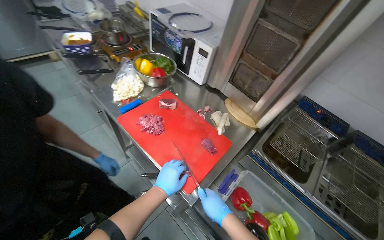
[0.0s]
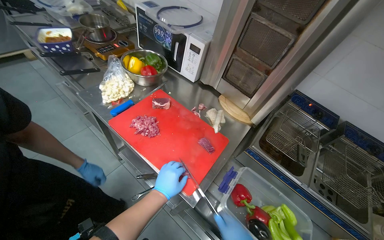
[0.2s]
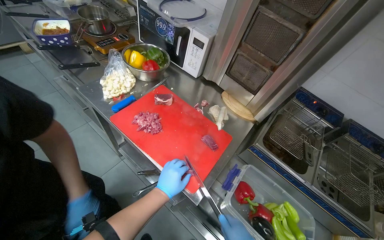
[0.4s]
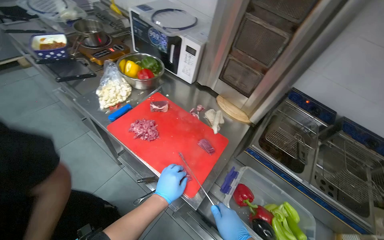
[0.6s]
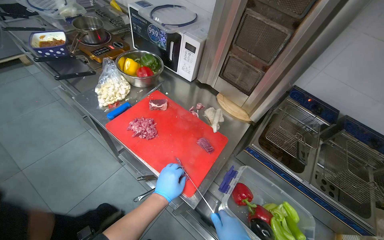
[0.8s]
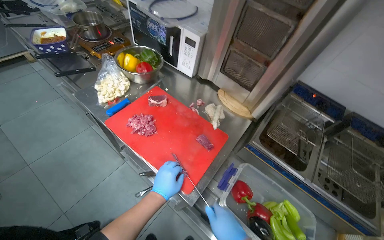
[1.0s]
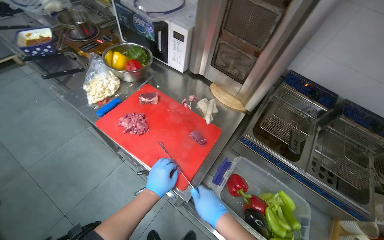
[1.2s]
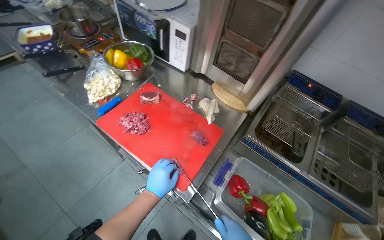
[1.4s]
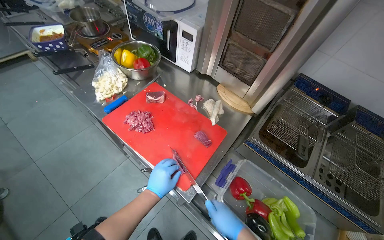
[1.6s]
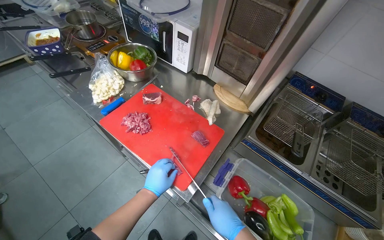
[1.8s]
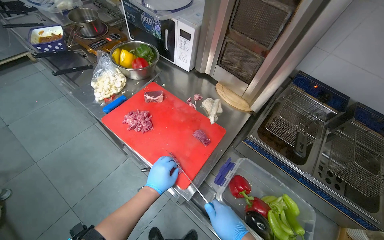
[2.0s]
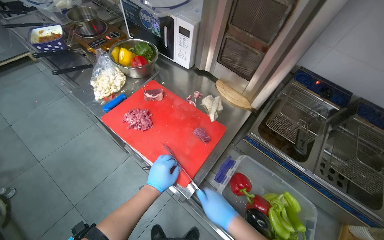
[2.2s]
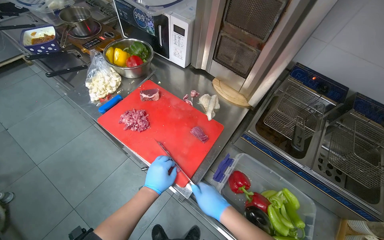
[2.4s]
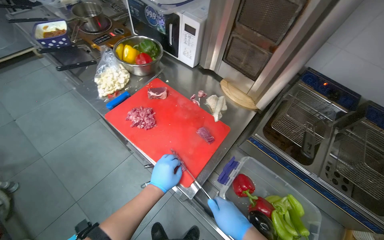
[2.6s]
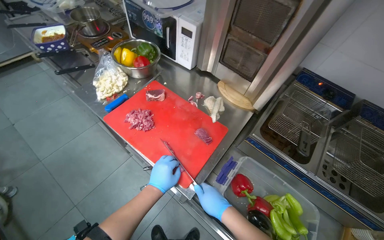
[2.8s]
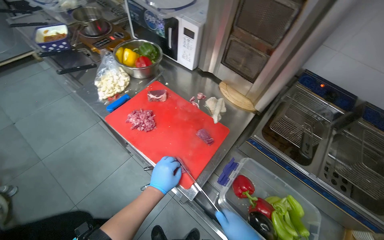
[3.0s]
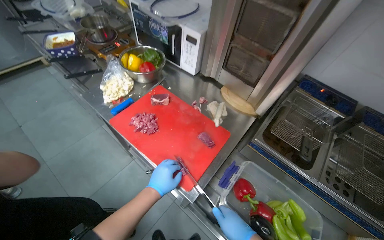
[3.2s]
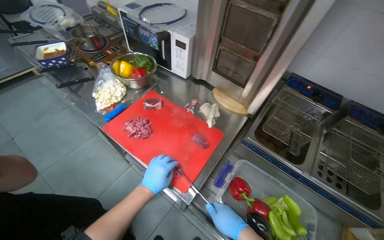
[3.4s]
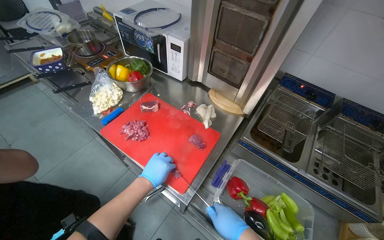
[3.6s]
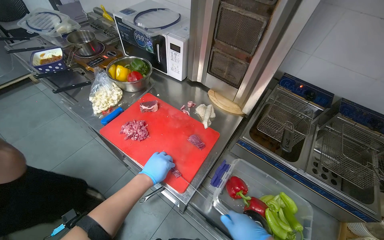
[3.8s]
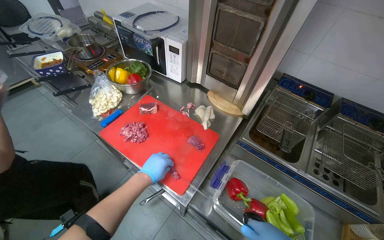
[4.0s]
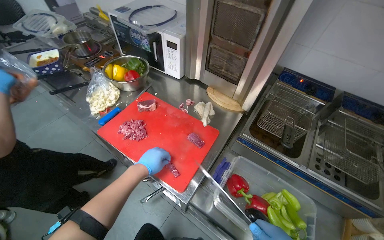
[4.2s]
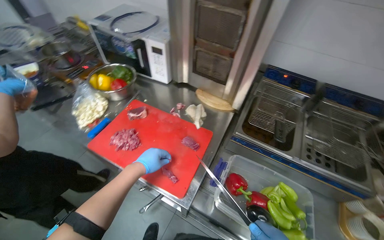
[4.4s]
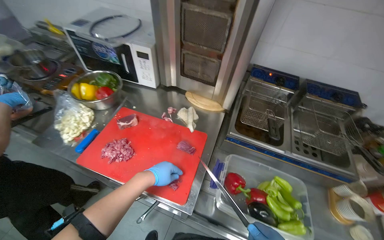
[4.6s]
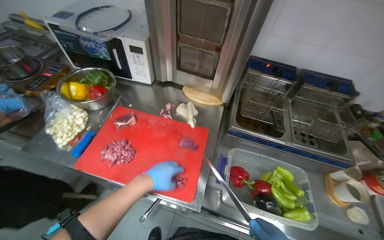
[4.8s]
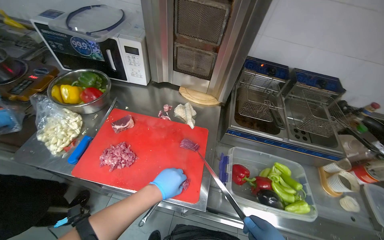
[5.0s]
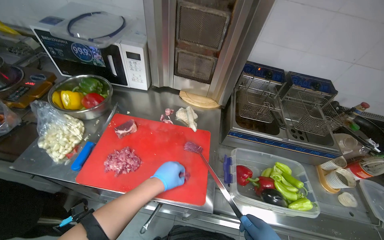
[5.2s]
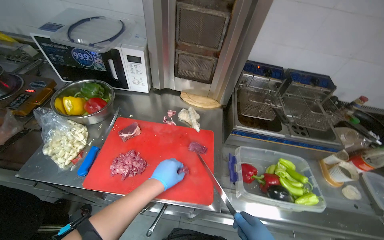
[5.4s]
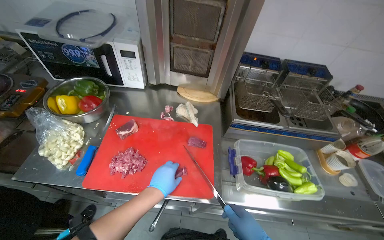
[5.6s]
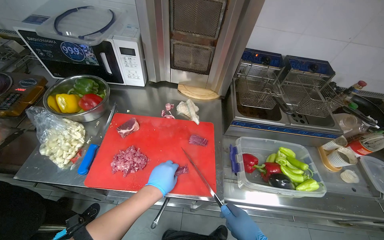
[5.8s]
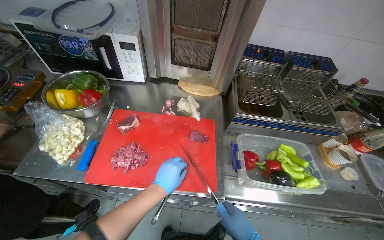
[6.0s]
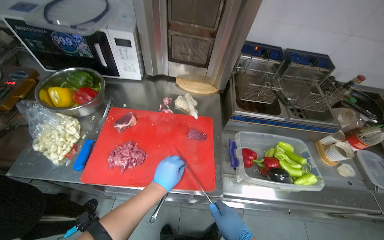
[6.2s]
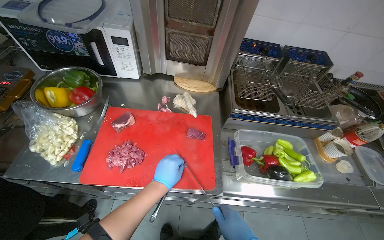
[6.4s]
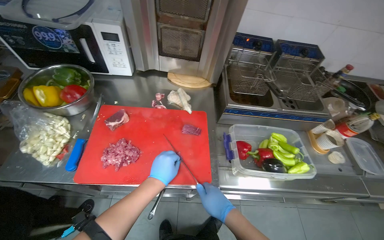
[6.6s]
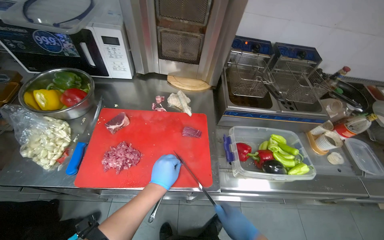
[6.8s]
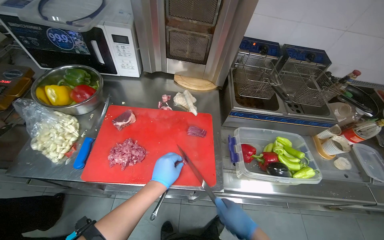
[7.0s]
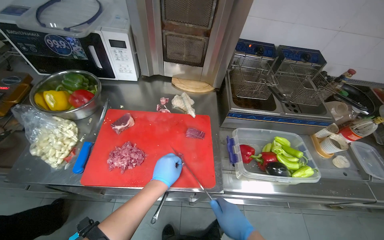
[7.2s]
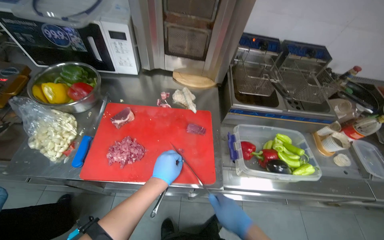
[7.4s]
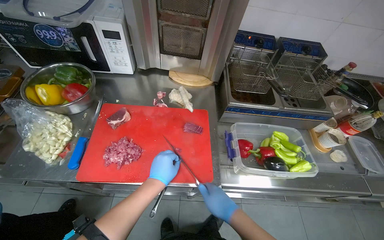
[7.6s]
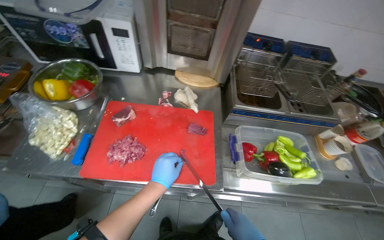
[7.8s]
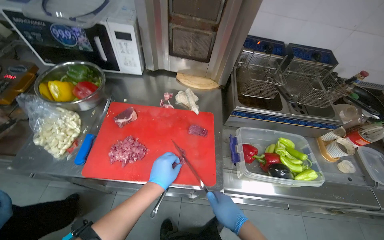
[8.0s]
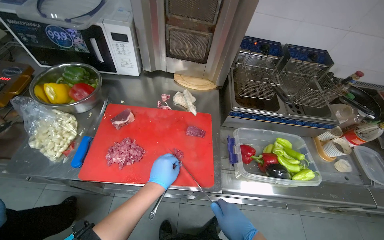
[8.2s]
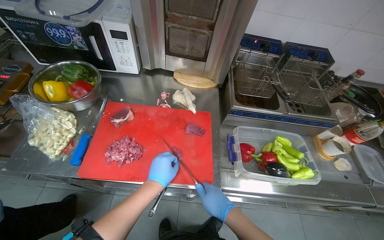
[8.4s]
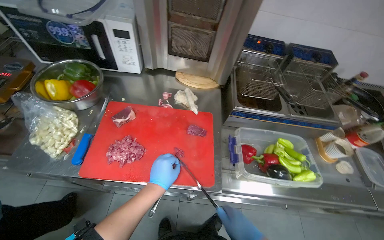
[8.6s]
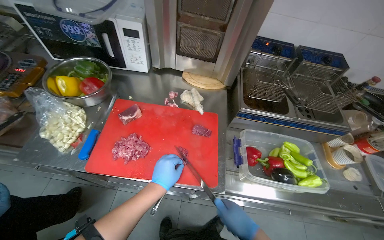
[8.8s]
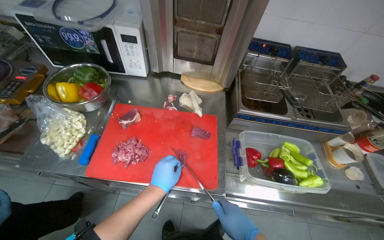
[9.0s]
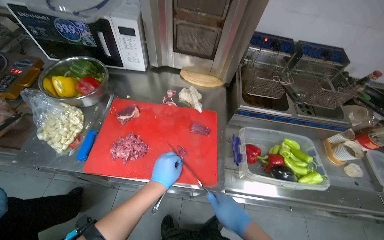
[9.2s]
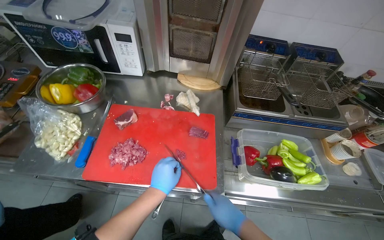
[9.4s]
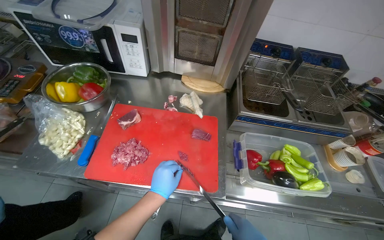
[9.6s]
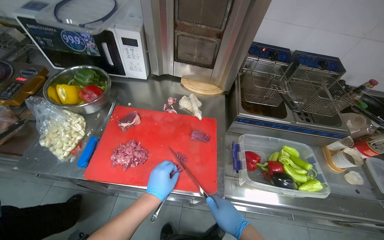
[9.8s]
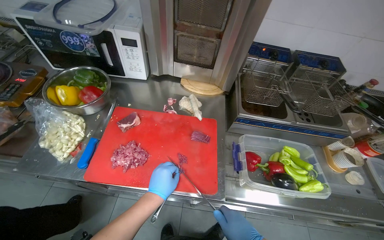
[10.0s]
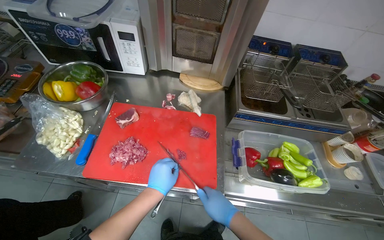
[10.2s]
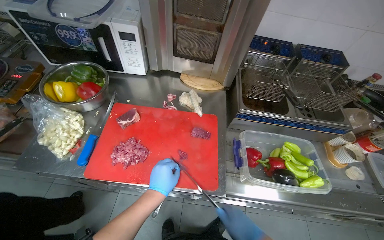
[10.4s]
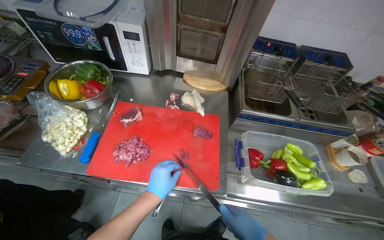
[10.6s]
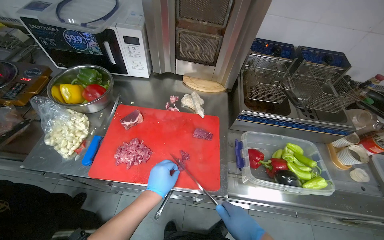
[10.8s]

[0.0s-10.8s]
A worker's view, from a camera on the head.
Job: preparing food.
The whole recording: Slicing meat on cutting board. The worker slices pieces of meat on a red cutting board with a knife.
1.6s to 3.0s: The hands make small movements and keep their place.
4.6s to 6.2s: The wearer's head swings some 15 degrees to the right.
7.8s to 9.2s: The hands work in one place, with small movements.

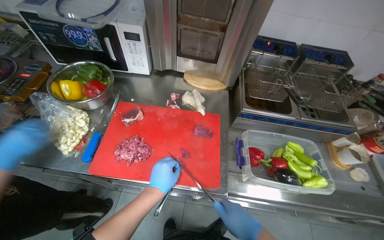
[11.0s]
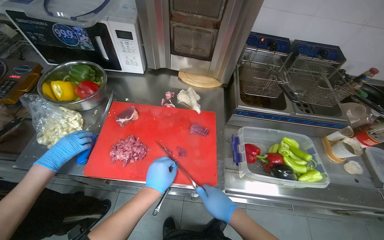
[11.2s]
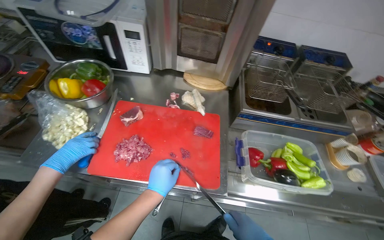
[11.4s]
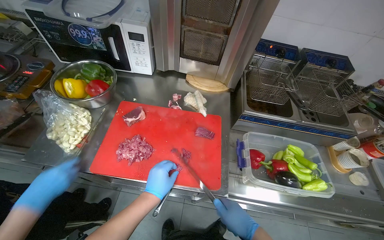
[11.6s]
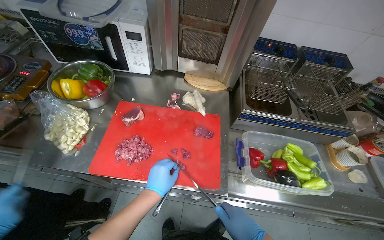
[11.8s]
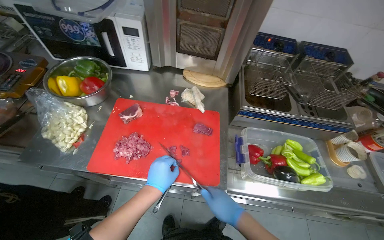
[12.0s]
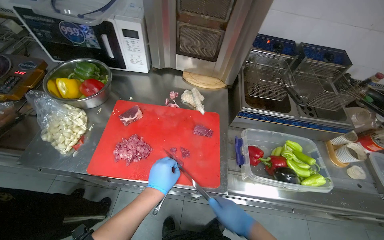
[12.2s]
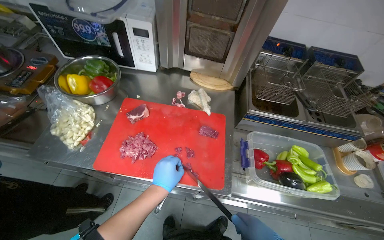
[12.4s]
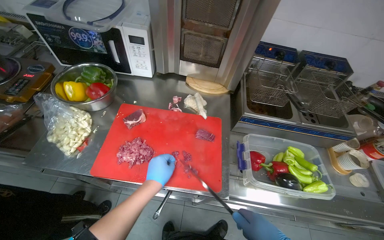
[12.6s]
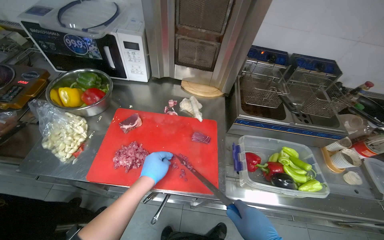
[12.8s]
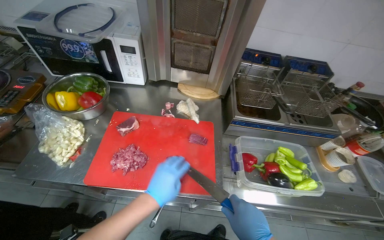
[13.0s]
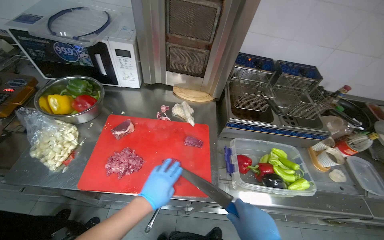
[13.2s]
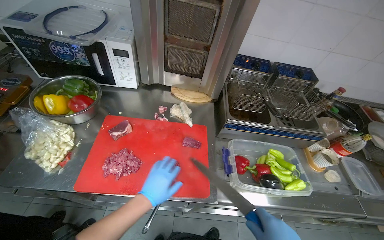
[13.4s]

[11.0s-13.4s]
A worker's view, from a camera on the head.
Job: preparing food.
The whole recording: Slicing meat on cutting board. The worker slices pieces of meat on a red cutting board with a knife.
11.0s to 12.2s: The hands make small movements and keep their place.

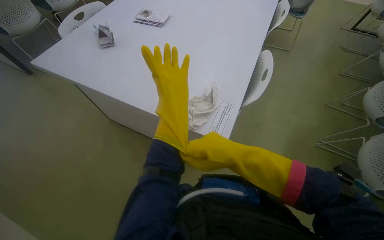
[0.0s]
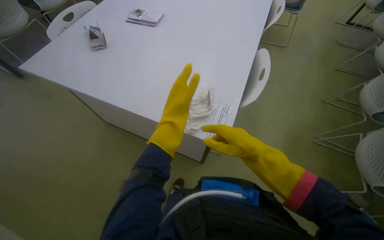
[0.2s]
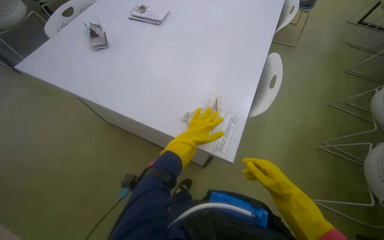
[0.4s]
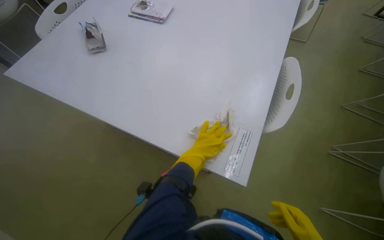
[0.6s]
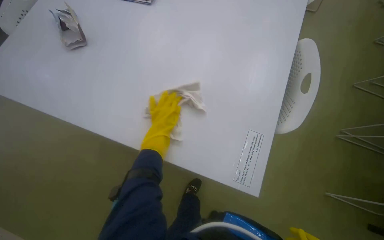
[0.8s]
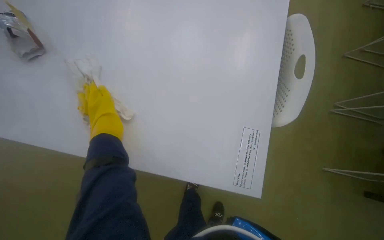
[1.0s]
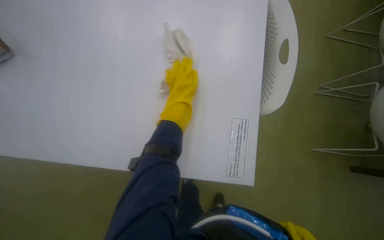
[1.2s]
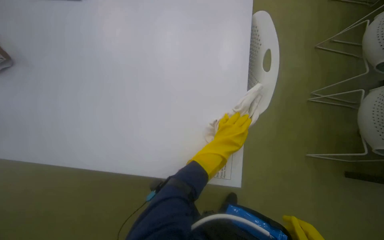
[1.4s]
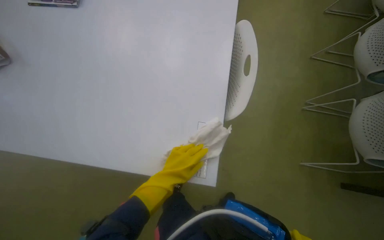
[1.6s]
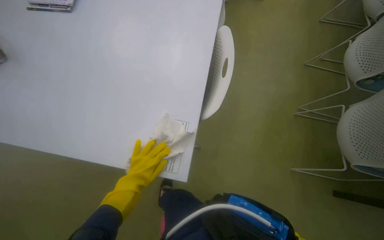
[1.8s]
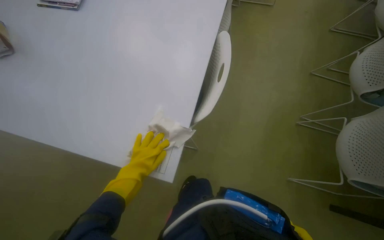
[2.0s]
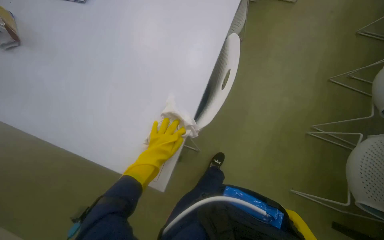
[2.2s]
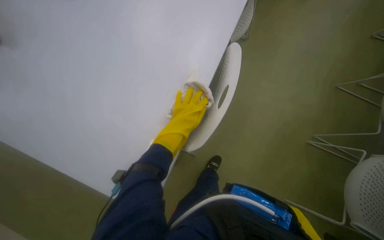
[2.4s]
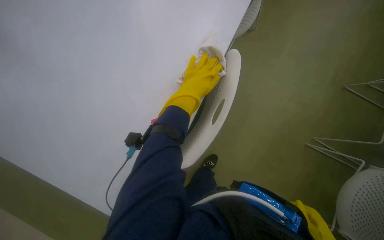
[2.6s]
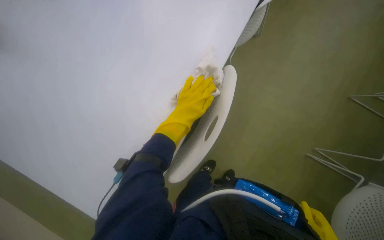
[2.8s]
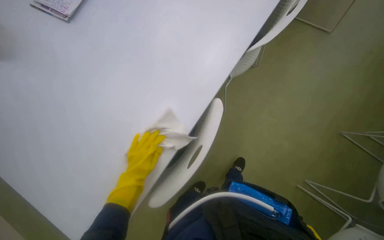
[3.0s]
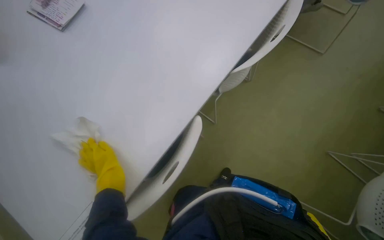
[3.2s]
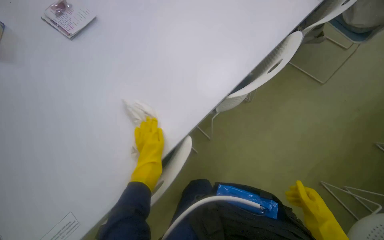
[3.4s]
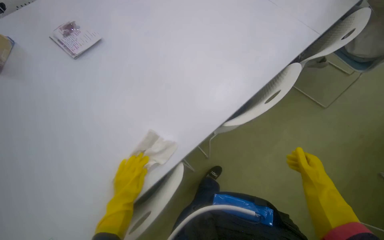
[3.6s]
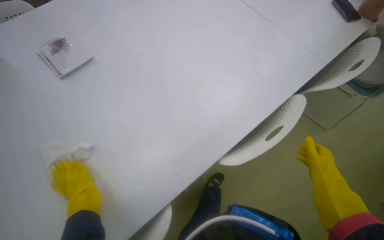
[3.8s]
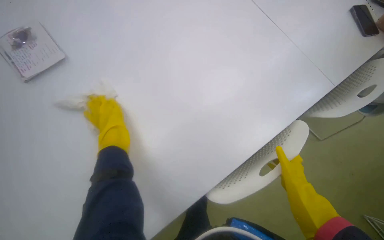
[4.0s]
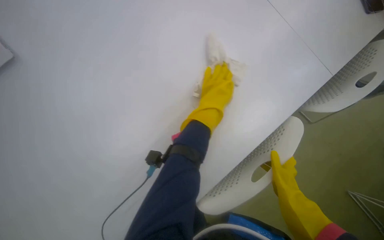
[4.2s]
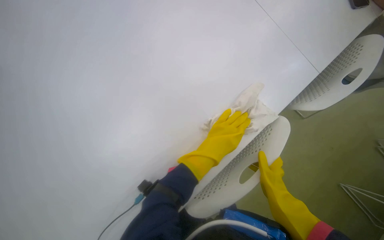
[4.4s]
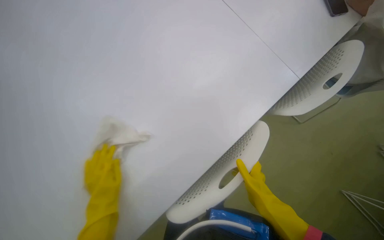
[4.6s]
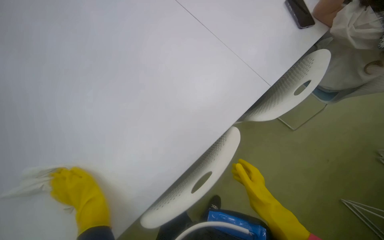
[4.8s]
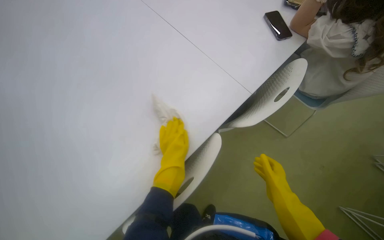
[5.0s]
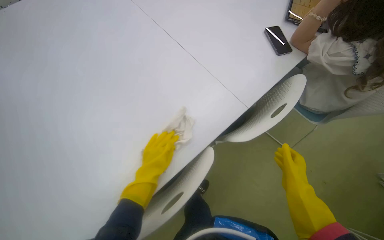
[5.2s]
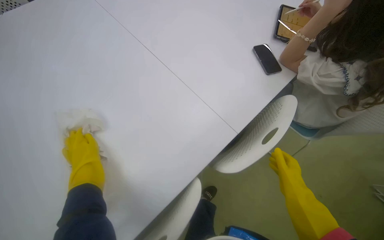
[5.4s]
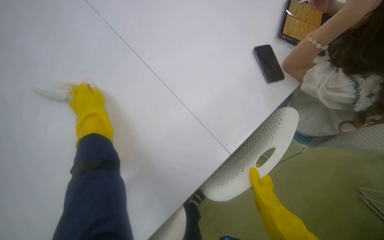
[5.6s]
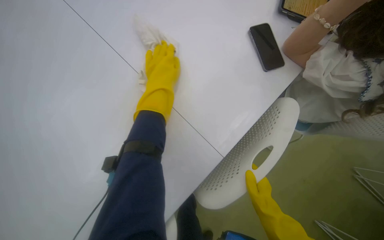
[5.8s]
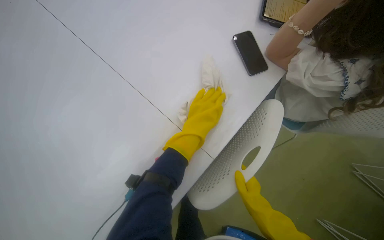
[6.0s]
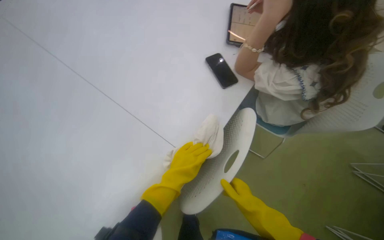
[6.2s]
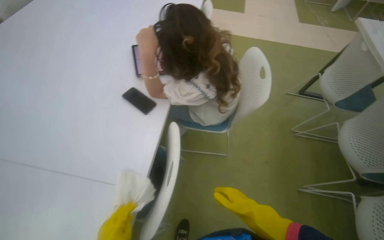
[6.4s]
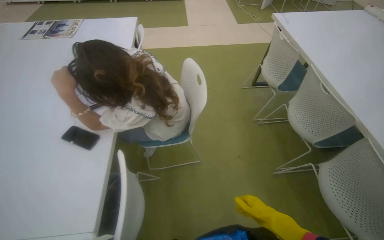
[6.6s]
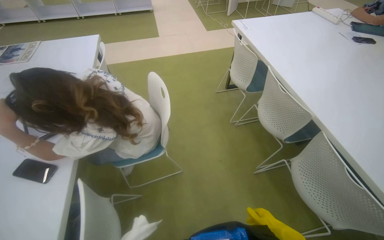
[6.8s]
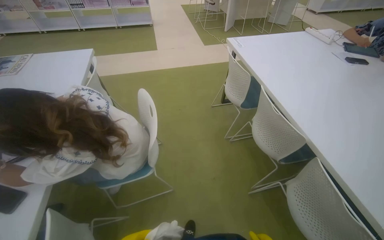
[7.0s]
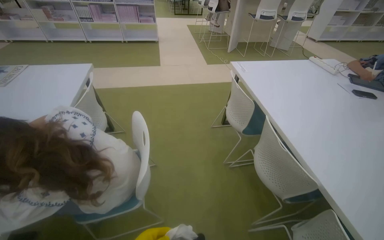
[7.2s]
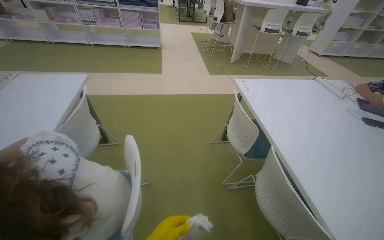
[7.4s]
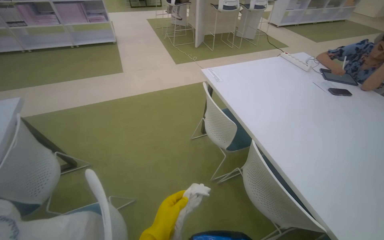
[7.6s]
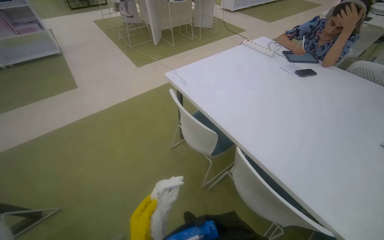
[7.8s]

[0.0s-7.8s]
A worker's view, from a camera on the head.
Job: wiping surfaces.
The whole recording: Cleaning table surface. The worker wipes the white table surfaces with a cloth.
0.0s to 1.6s: The view tilts approximately 15 degrees downward.
1.6s to 3.2s: The head travels roughly 50 cm.
3.2s to 4.6s: The camera travels about 50 cm.
4.6s to 6.2s: The head travels approximately 50 cm.
6.2s to 7.8s: The wearer moves roughly 1 m. The wearer looks some 75 degrees further to the right. The wearer looks about 20 degrees further upward.
